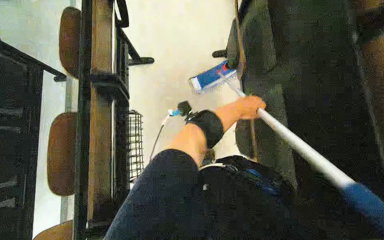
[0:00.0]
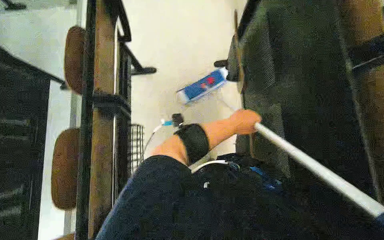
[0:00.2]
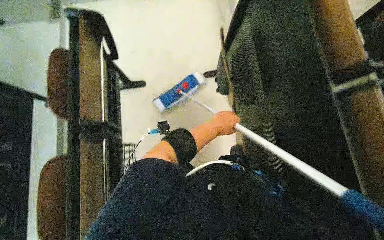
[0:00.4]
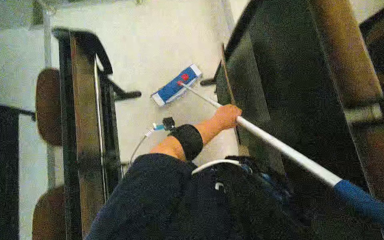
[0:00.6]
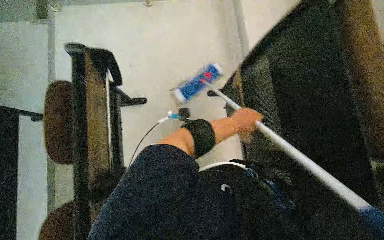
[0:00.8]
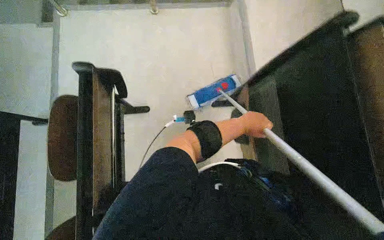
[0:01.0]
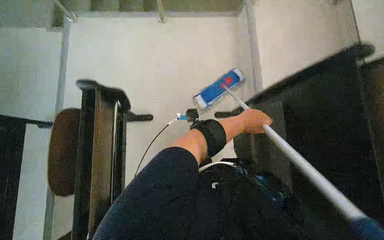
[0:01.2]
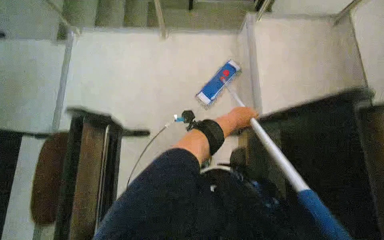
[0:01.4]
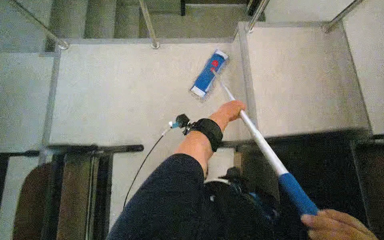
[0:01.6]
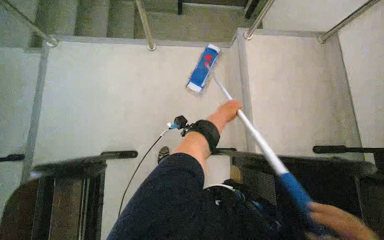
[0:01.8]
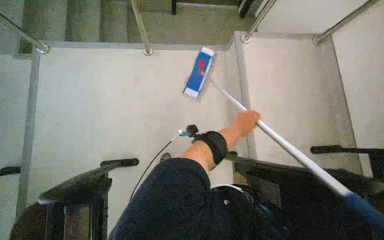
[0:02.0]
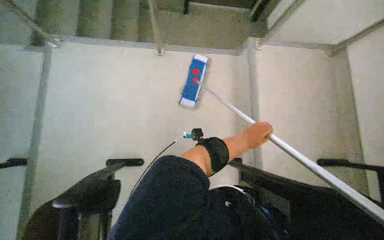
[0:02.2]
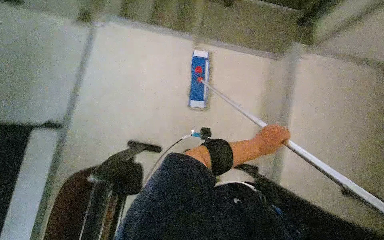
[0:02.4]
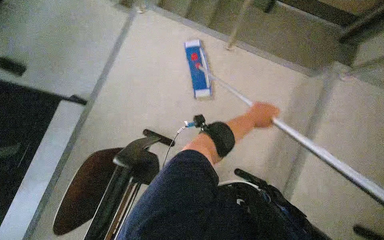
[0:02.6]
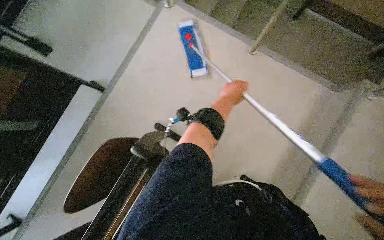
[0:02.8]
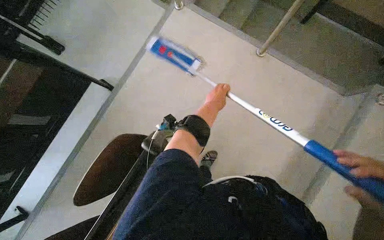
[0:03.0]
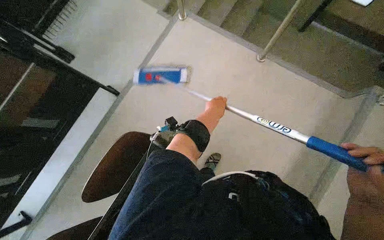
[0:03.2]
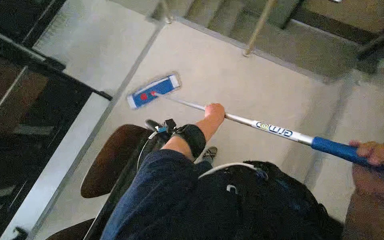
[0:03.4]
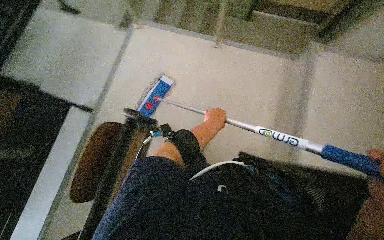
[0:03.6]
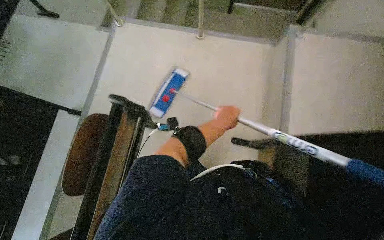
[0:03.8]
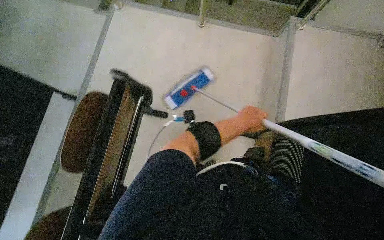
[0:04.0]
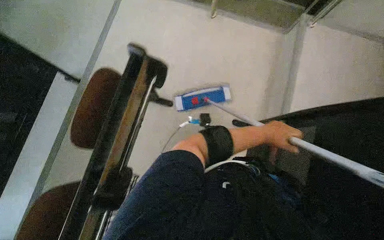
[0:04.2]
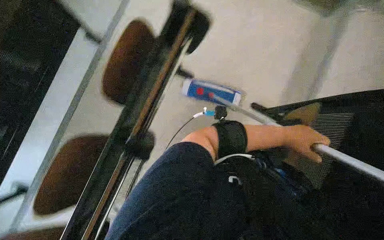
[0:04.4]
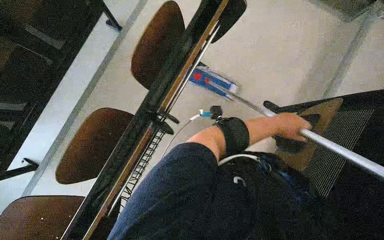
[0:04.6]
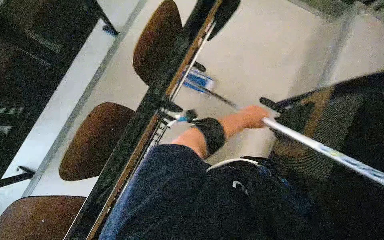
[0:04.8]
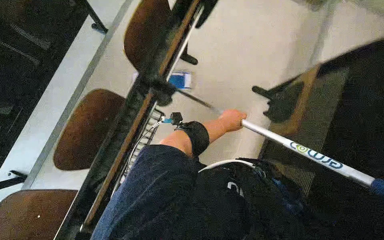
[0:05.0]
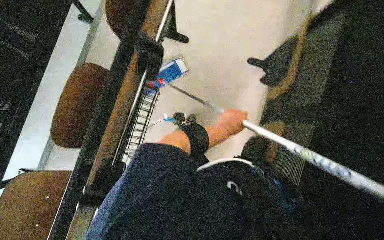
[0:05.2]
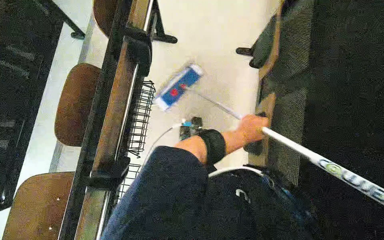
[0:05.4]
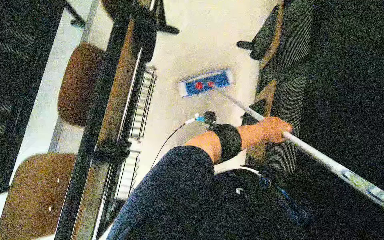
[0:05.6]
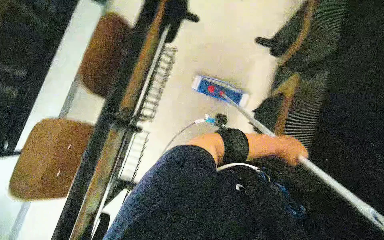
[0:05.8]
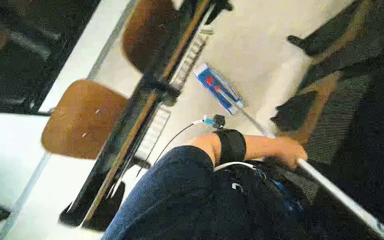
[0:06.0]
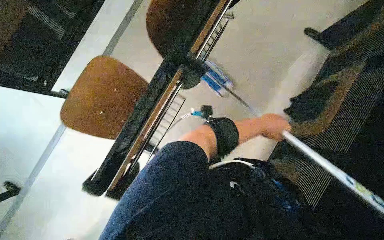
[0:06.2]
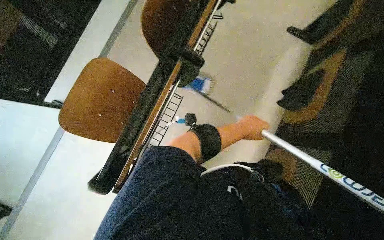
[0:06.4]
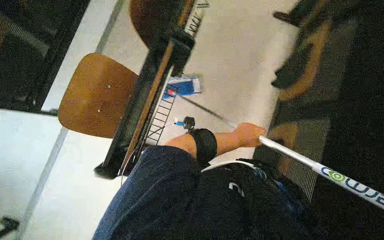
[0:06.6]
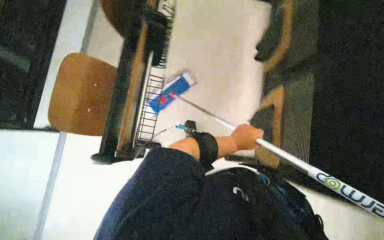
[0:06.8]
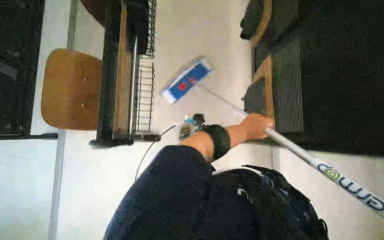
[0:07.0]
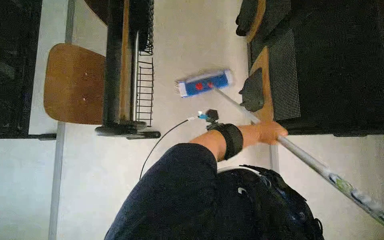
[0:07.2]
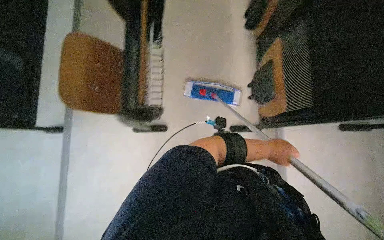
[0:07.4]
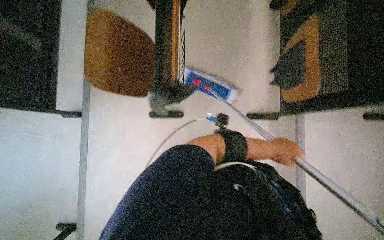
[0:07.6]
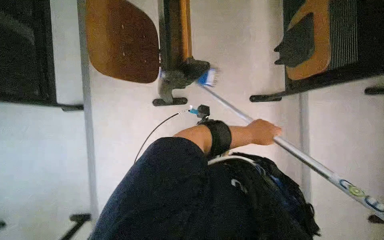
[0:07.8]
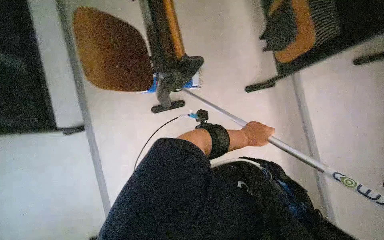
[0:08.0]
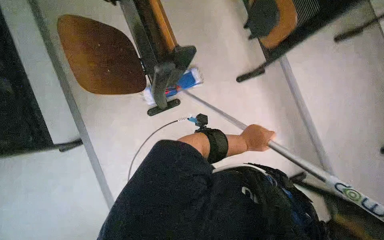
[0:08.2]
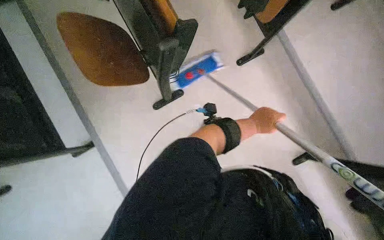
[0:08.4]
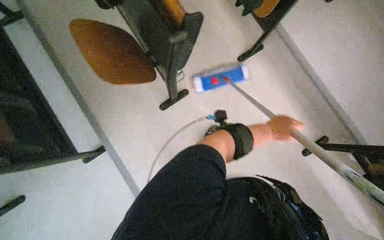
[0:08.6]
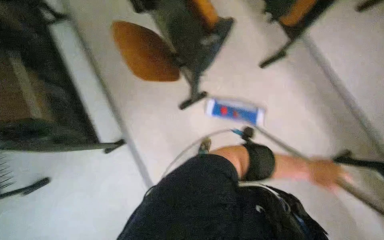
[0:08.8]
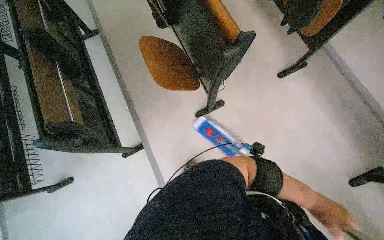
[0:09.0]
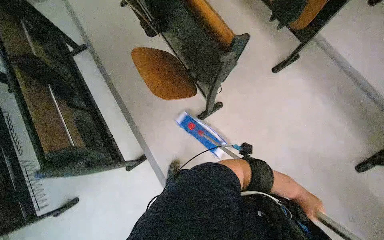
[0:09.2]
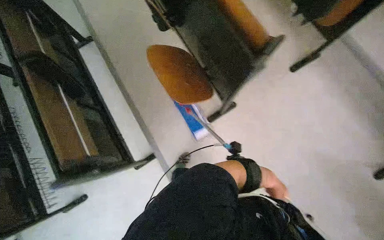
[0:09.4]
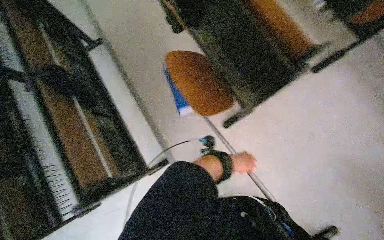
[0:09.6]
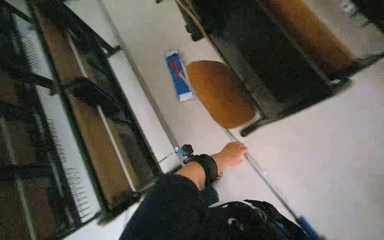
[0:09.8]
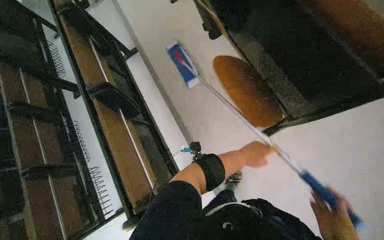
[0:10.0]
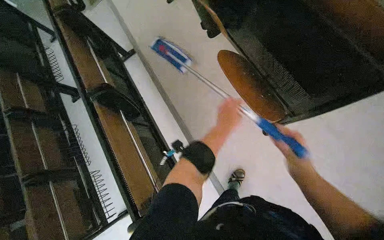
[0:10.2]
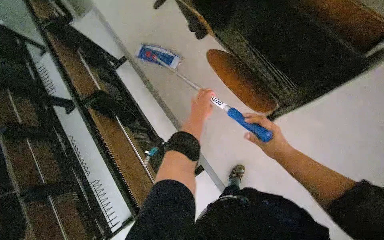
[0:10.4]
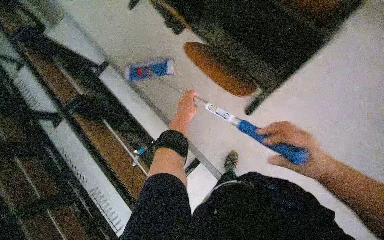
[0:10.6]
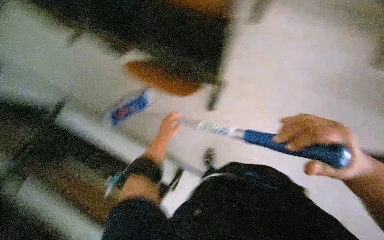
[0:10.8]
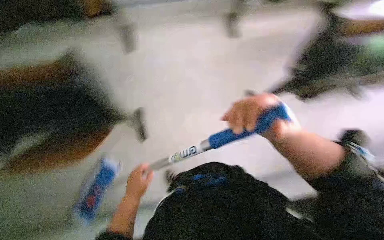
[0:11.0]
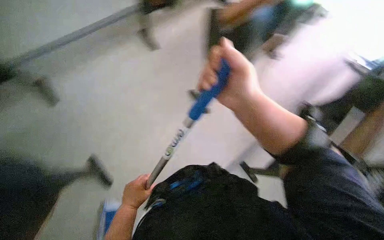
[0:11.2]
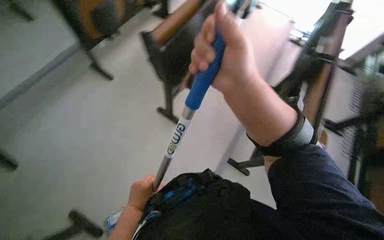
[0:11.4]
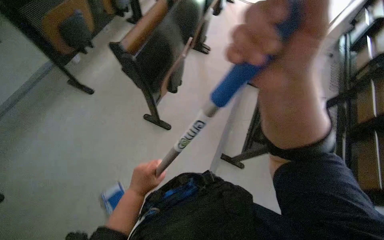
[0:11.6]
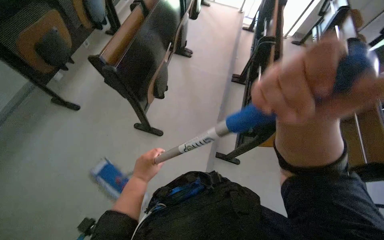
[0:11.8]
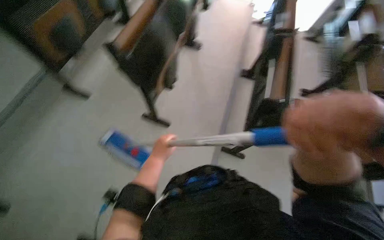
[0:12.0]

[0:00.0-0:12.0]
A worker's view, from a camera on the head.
Job: mopping floor.
The whole recording: Mopping classroom floor. The worker prepares the mop and then mops the classroom floor between the desks.
0:00.0 to 0:01.6: The left hand travels to the left and back again, about 5 cm each way.
0:06.0 to 0:07.6: The left hand moves approximately 20 cm to the left and comes back.
0:09.0 to 0:10.4: The left hand moves to the left and up the picture, roughly 1 m.

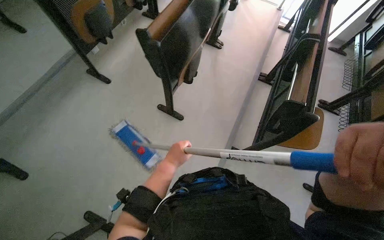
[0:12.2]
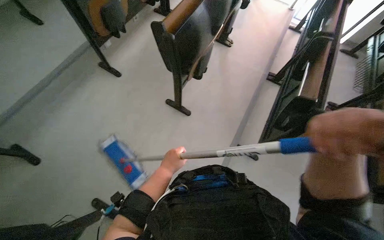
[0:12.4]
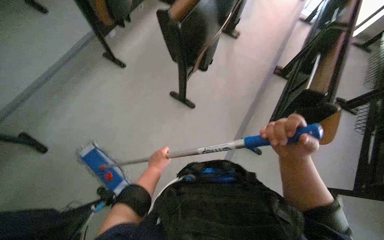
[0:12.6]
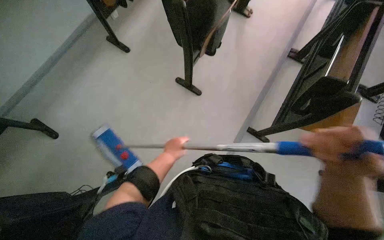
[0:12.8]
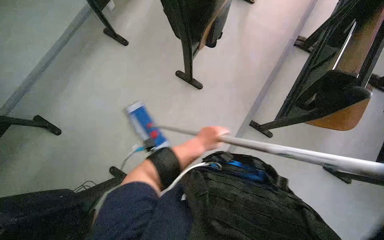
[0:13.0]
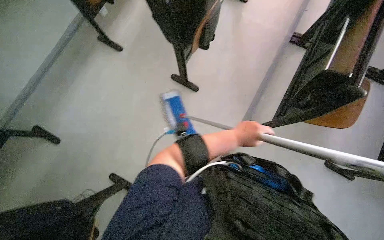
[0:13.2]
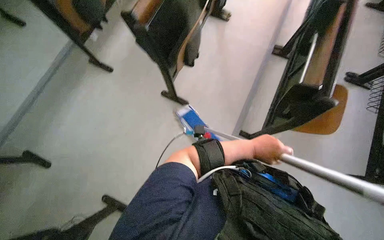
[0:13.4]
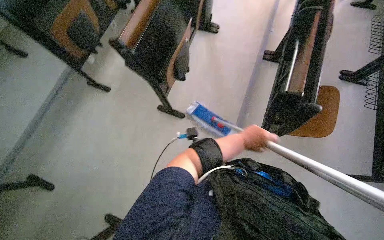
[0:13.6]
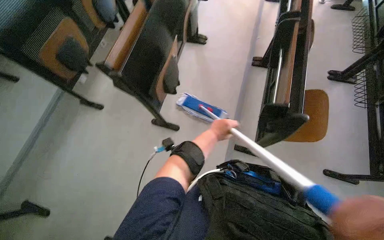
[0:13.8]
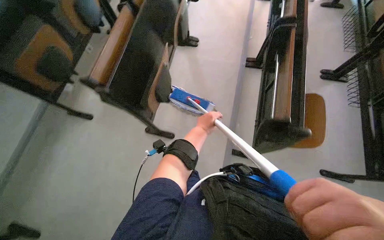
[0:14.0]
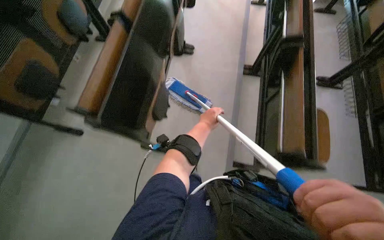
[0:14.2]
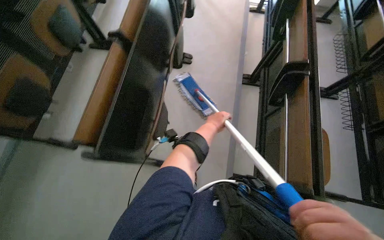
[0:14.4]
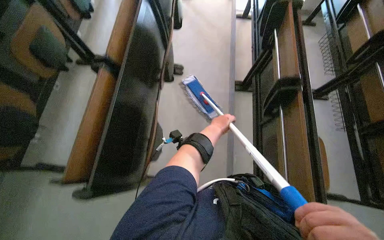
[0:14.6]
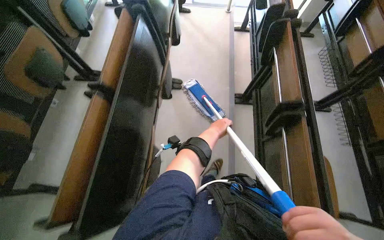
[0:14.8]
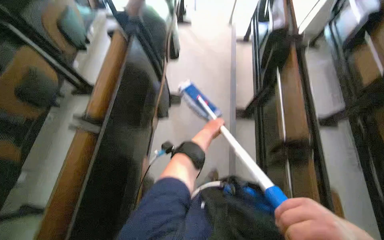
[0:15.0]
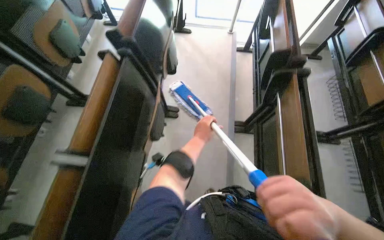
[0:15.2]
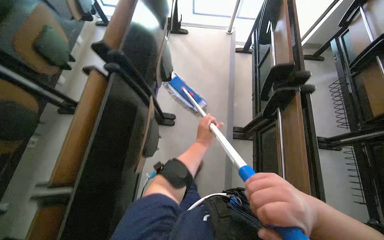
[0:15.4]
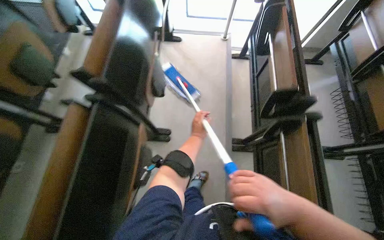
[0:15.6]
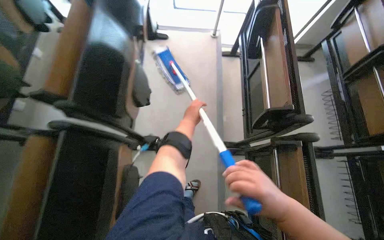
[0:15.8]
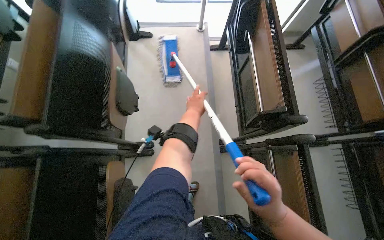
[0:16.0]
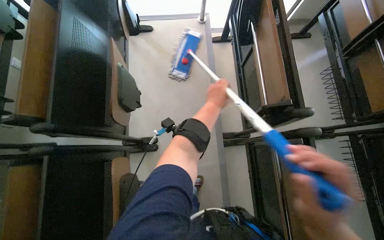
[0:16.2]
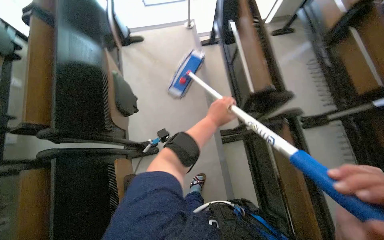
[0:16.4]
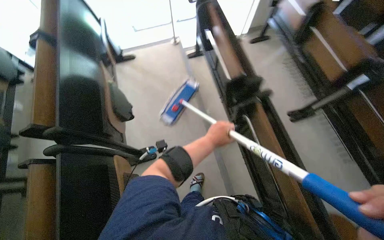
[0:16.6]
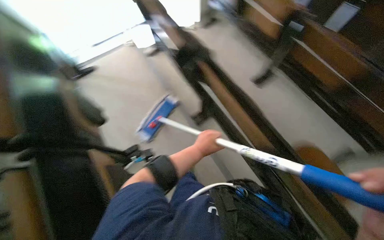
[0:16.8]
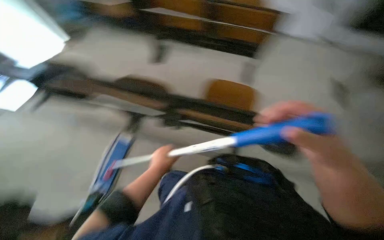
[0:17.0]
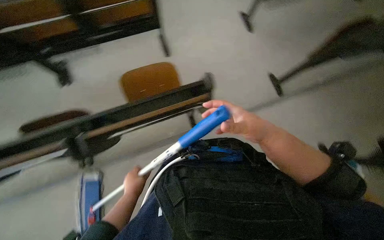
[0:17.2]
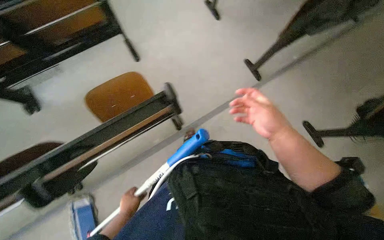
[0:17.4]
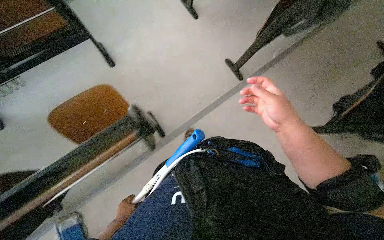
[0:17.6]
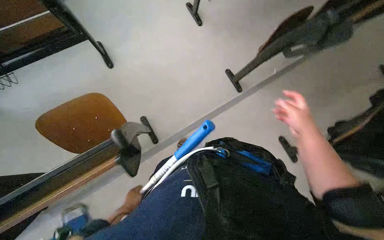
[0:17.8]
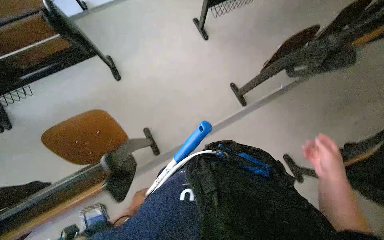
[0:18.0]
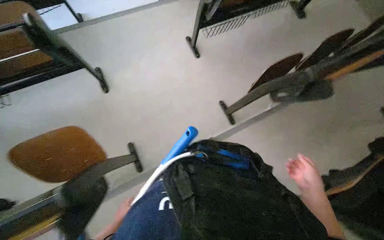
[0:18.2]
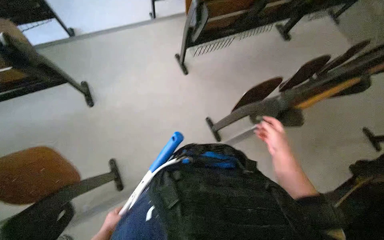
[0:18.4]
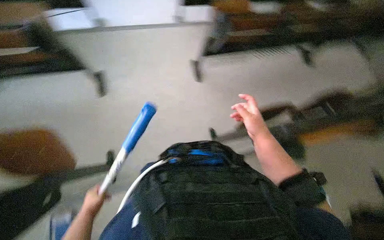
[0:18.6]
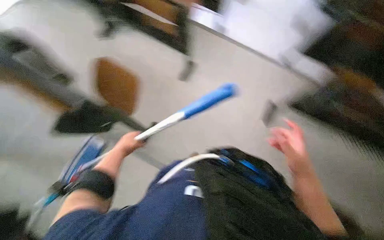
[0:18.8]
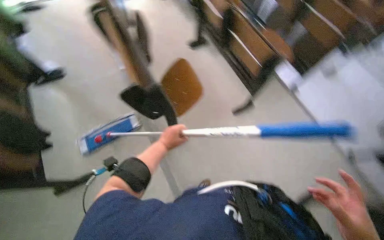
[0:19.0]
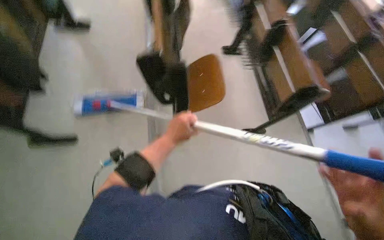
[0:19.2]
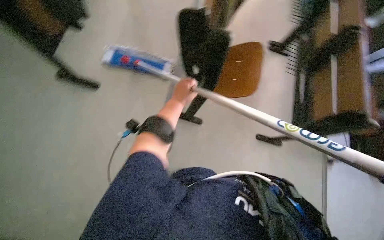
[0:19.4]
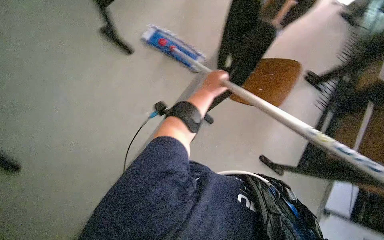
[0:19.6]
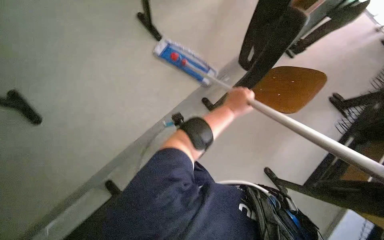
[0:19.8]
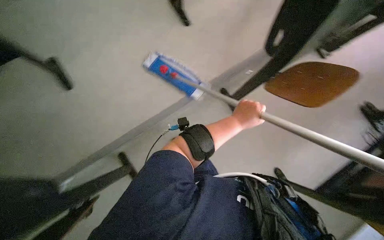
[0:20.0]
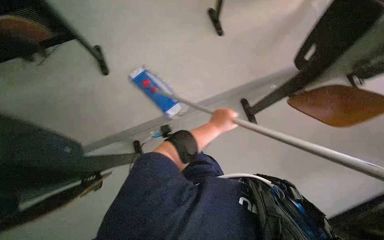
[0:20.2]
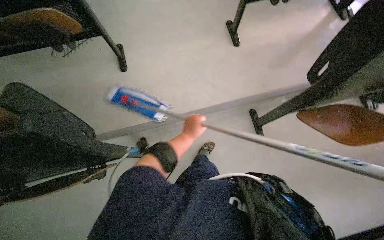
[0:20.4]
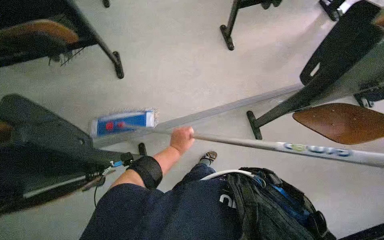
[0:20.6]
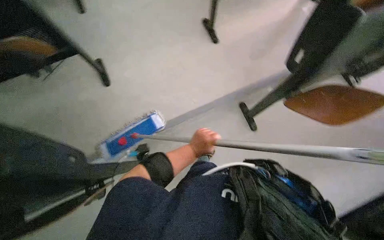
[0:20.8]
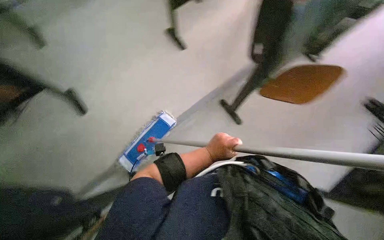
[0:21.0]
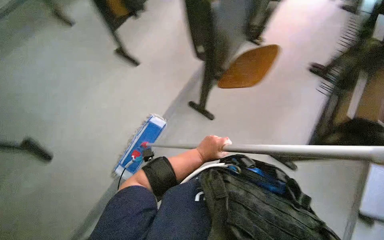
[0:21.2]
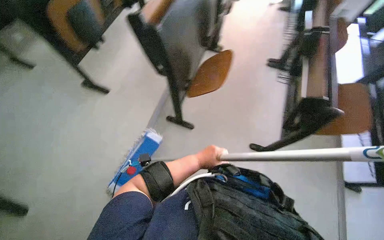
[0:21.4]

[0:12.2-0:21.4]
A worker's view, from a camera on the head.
Job: mopping floor.
The whole recording: Mopping classroom floor. The worker prepares the mop and then mops the classroom floor between the desks.
0:12.2 to 0:13.8: The left hand moves to the right and up the picture, roughly 20 cm.
0:13.8 to 0:15.2: The wearer moves approximately 60 cm.
0:15.2 to 0:16.8: The scene turns approximately 30 degrees counterclockwise in the picture. The left hand travels up the picture and back again, some 50 cm each way.
0:16.8 to 0:18.4: The wearer moves roughly 50 cm. The head turns to the right by approximately 30 degrees.
0:18.4 to 0:19.8: The head rotates about 100 degrees to the left. The view tips upward by approximately 15 degrees.
